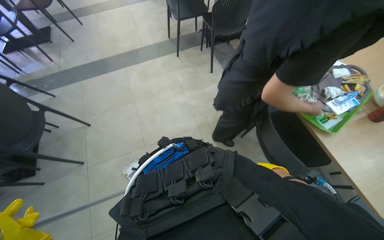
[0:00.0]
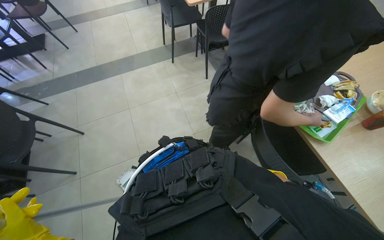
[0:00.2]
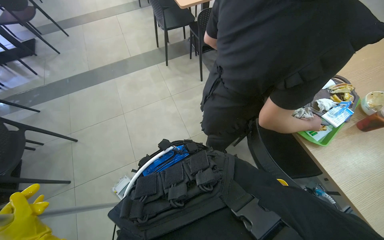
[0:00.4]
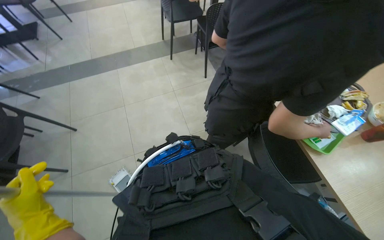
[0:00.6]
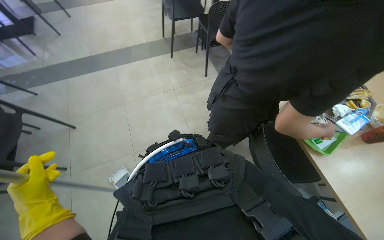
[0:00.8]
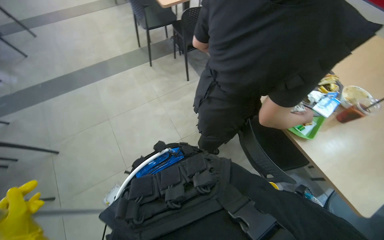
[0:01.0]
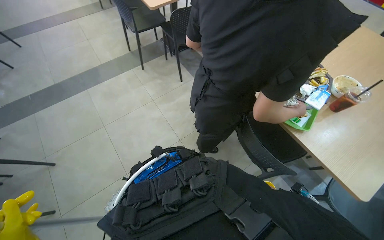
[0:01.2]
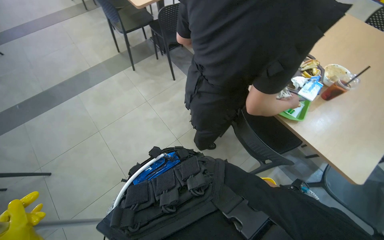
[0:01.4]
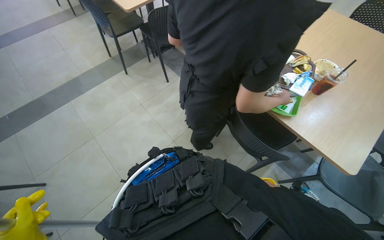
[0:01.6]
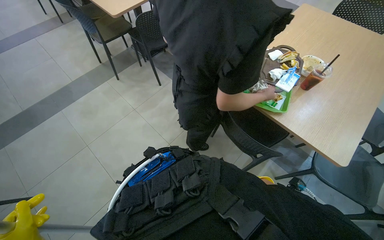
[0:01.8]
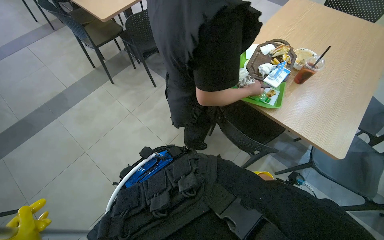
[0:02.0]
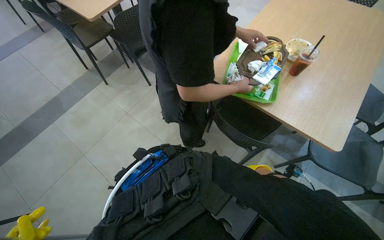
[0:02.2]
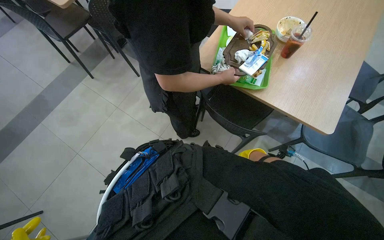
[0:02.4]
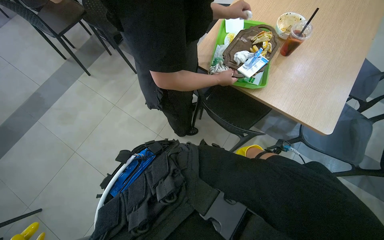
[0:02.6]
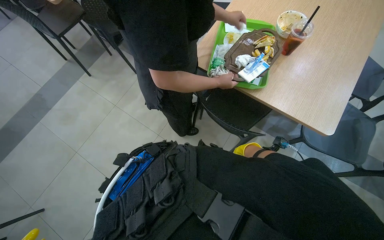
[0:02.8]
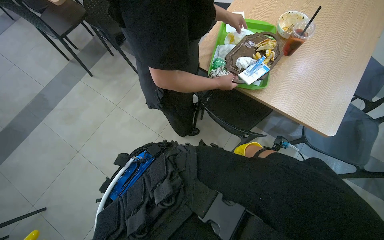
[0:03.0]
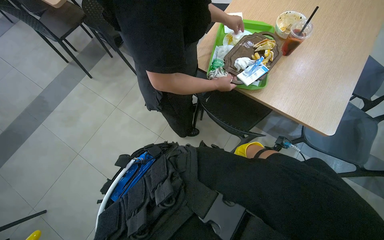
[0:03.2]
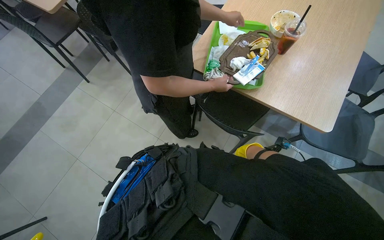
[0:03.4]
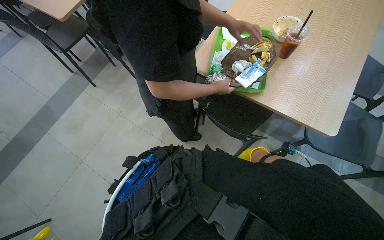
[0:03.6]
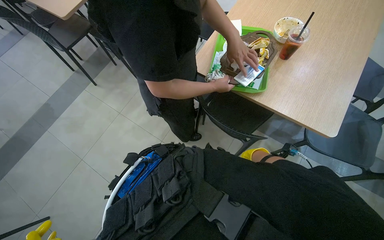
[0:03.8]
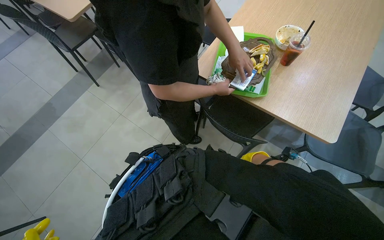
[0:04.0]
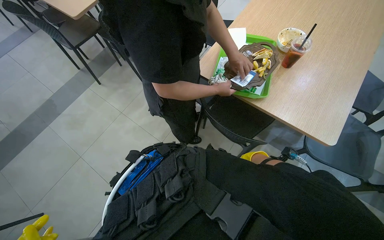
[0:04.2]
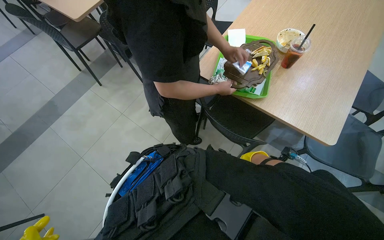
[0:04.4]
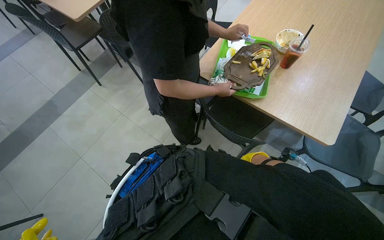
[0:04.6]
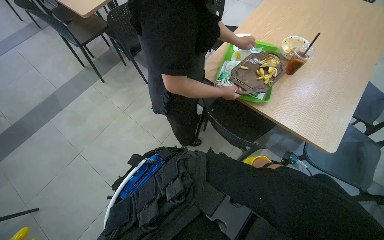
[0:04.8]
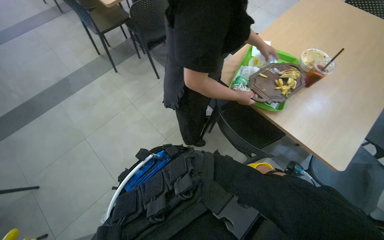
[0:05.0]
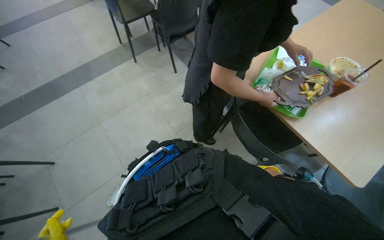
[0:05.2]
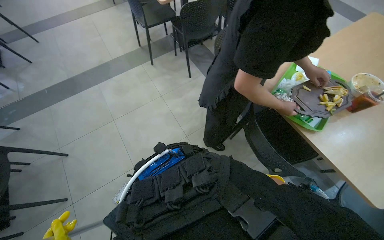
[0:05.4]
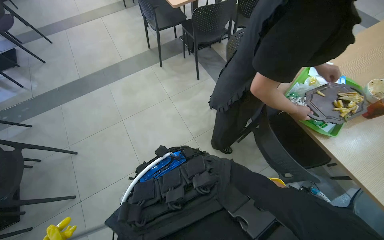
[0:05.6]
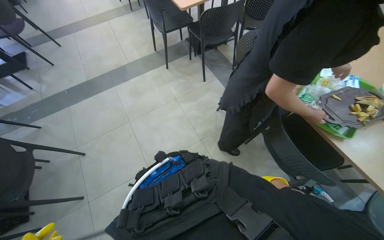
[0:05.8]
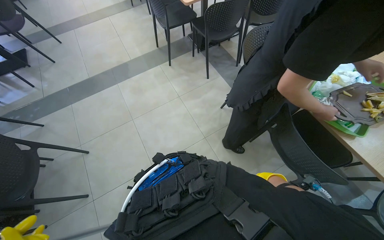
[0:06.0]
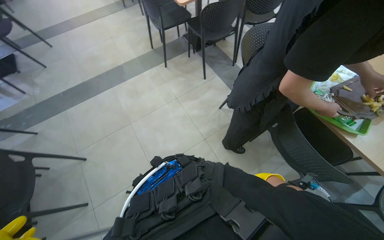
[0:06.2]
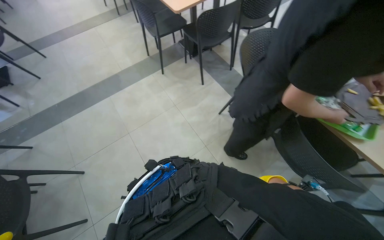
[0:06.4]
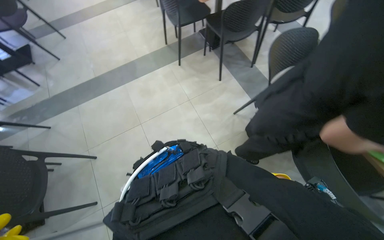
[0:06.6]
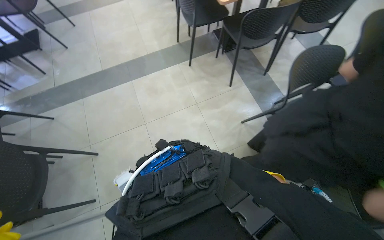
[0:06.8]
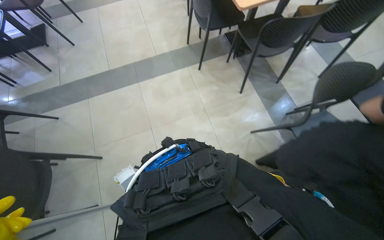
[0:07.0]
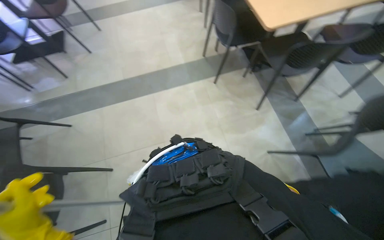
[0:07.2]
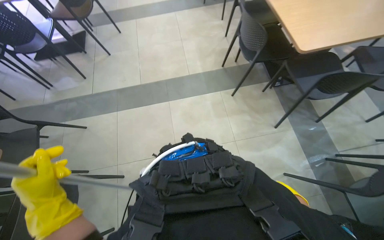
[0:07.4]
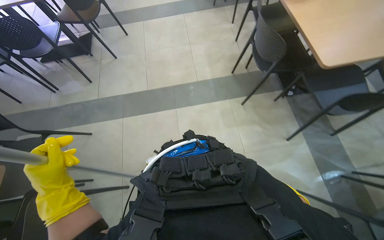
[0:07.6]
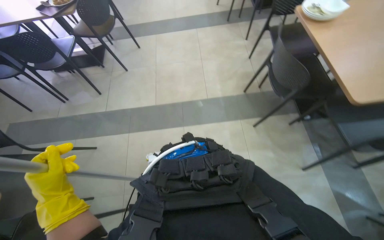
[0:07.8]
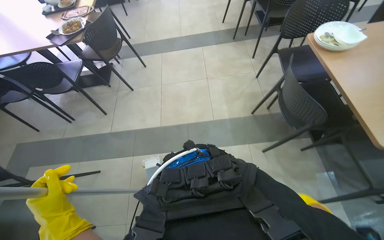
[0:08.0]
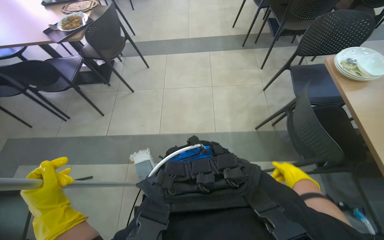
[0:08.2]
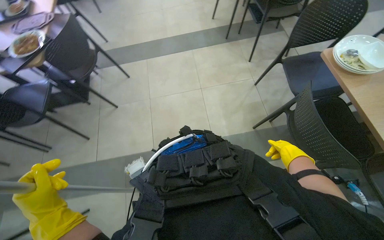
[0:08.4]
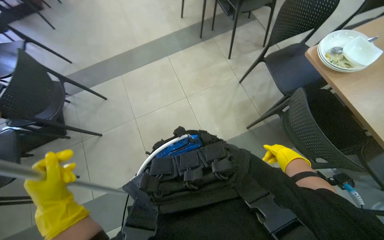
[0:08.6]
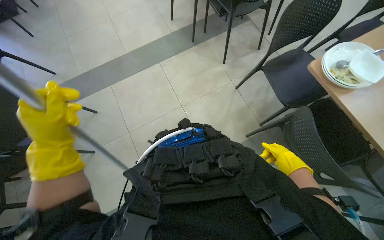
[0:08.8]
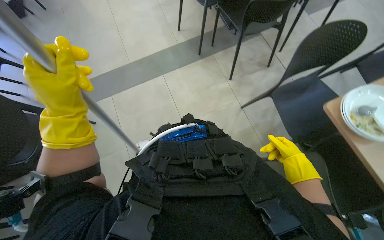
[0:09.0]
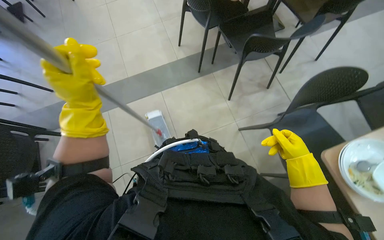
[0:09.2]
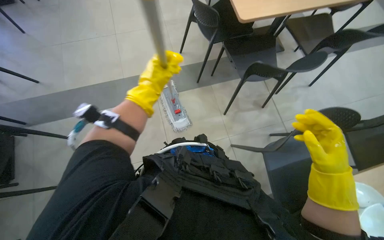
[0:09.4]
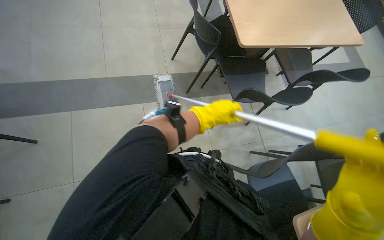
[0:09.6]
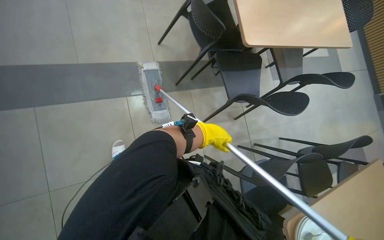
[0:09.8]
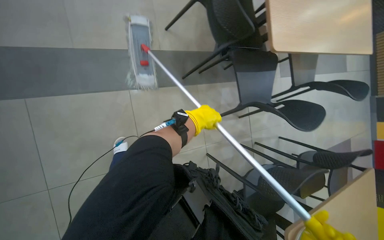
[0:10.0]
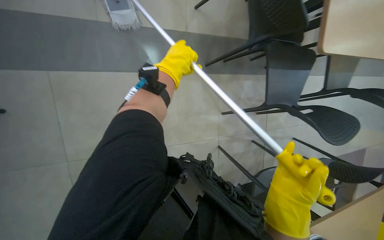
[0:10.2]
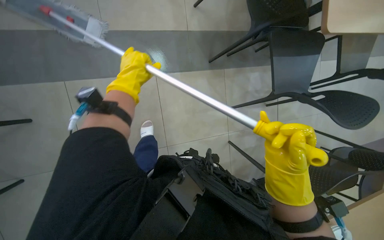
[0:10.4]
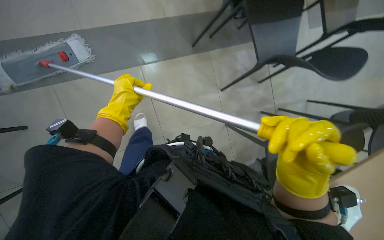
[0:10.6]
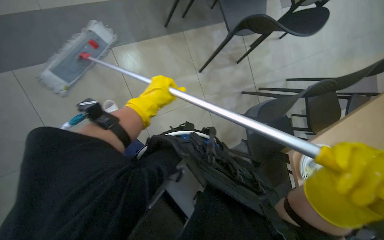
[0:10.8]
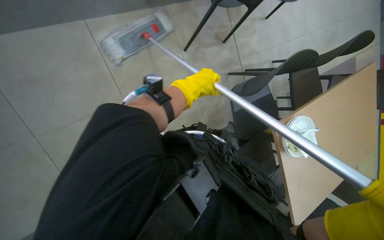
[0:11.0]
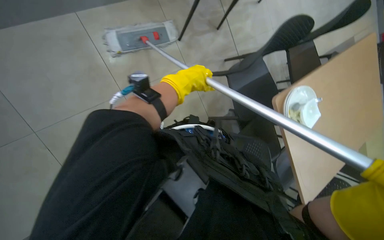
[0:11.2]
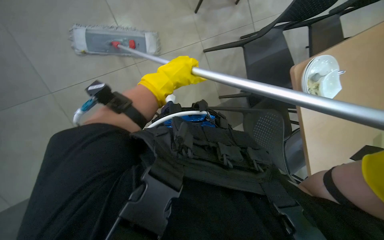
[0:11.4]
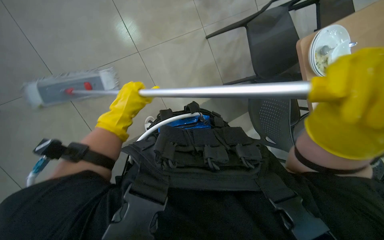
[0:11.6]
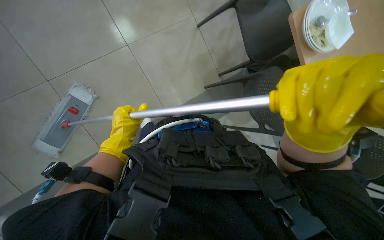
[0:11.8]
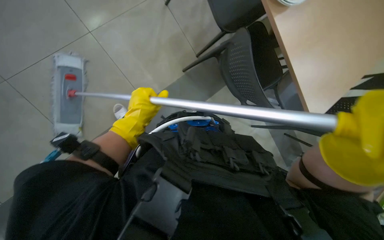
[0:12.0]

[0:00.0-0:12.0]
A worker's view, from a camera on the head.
Job: mopping floor.
The whole recording: Mopping the floor. The worker mops the floor with a flat mop, pausing to rinse and wring the mop head.
0:00.0 to 0:01.6: The wearer's head swings approximately 20 degrees to the right.
0:04.4 to 0:06.0: The wearer looks some 25 degrees further to the left.
0:06.0 to 0:07.6: The head travels roughly 90 cm.
0:07.6 to 0:09.0: The head travels roughly 1.5 m.
0:09.0 to 0:10.4: The left hand moves farther from the camera and up the picture, roughly 40 cm, and reaches roughly 25 cm to the right, then returns.
0:10.4 to 0:12.0: The left hand swings left and right, approximately 20 cm each way, with 2 reversals.

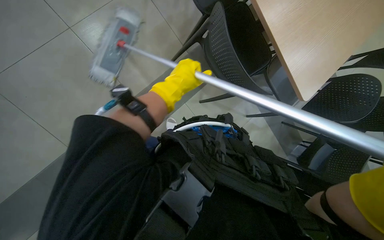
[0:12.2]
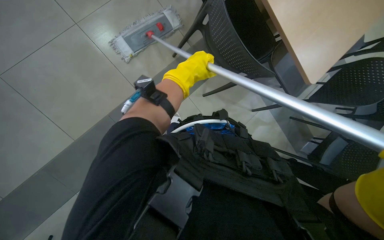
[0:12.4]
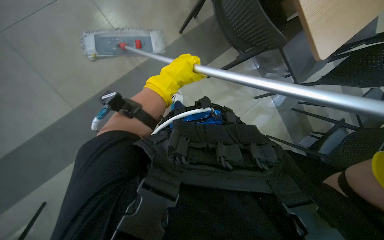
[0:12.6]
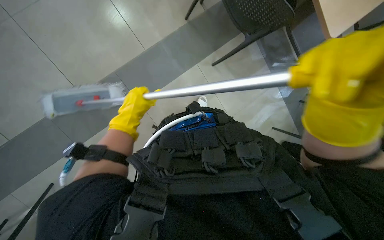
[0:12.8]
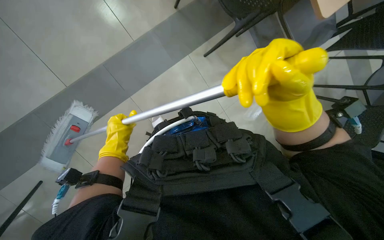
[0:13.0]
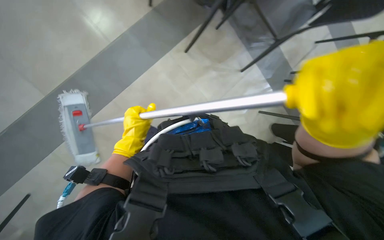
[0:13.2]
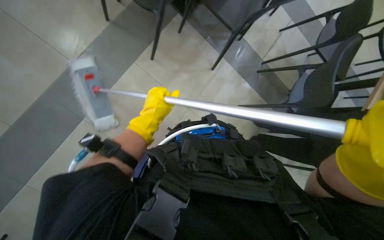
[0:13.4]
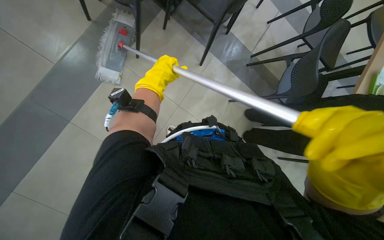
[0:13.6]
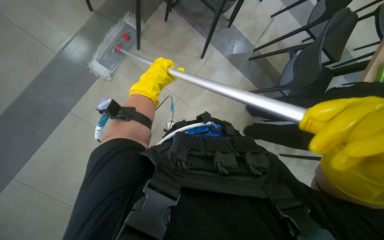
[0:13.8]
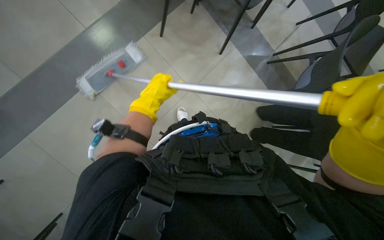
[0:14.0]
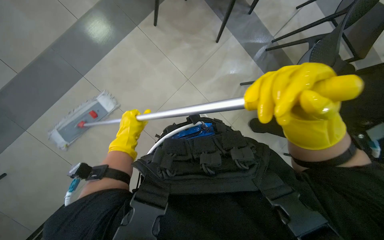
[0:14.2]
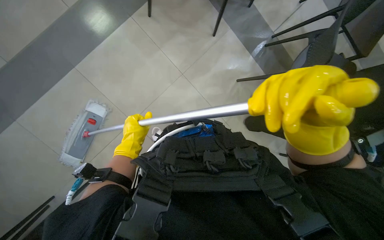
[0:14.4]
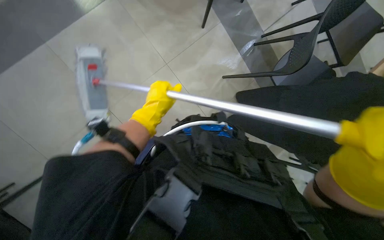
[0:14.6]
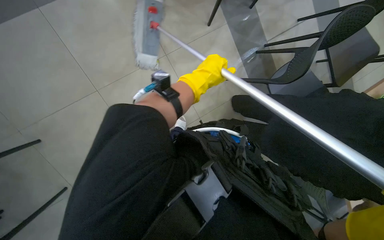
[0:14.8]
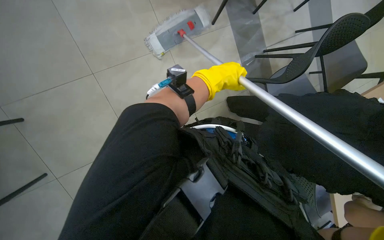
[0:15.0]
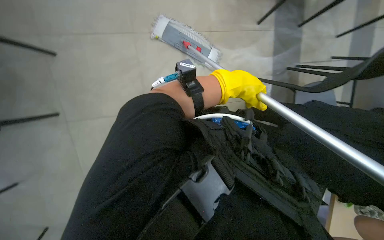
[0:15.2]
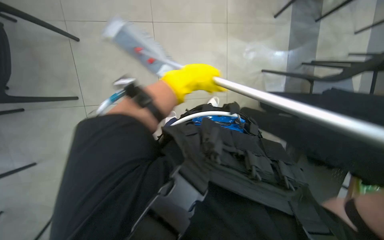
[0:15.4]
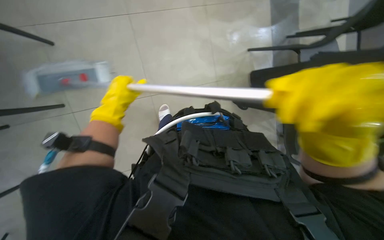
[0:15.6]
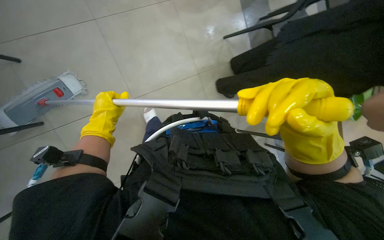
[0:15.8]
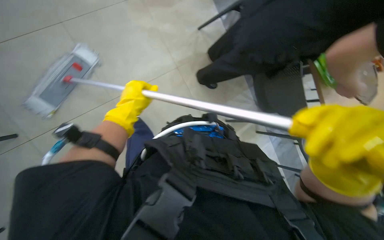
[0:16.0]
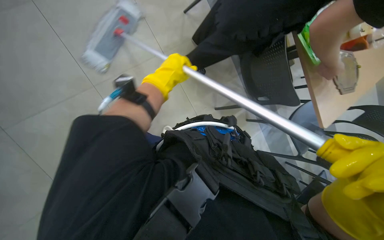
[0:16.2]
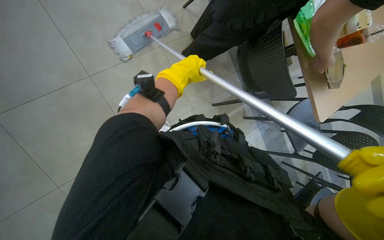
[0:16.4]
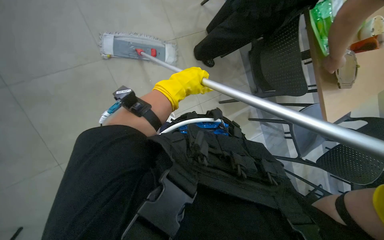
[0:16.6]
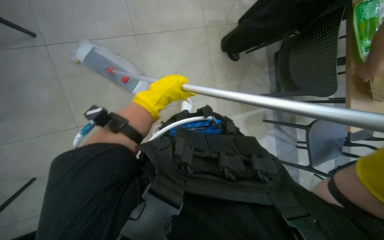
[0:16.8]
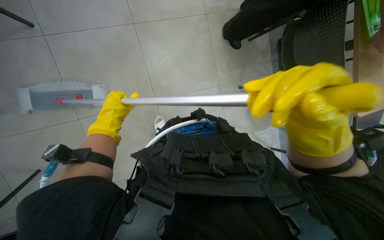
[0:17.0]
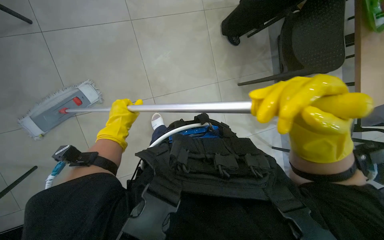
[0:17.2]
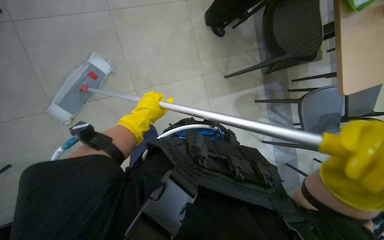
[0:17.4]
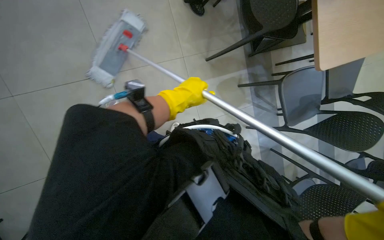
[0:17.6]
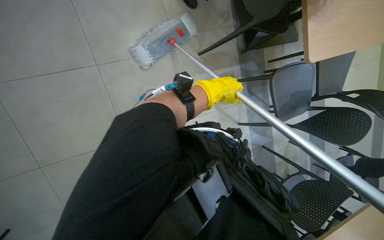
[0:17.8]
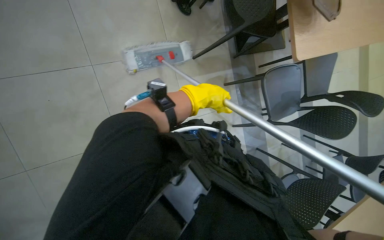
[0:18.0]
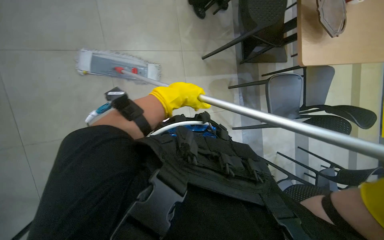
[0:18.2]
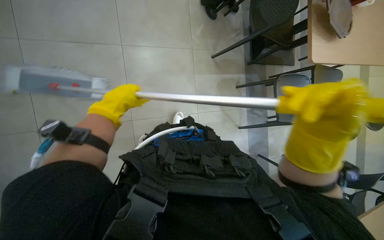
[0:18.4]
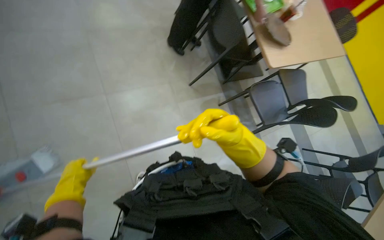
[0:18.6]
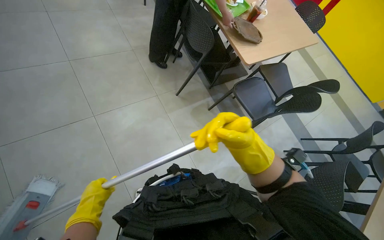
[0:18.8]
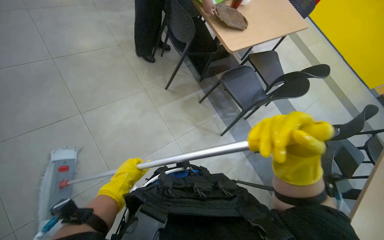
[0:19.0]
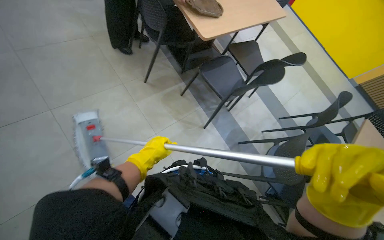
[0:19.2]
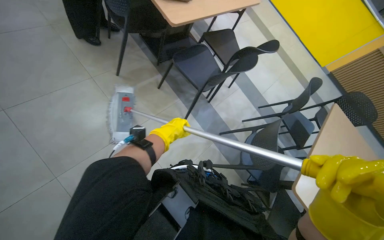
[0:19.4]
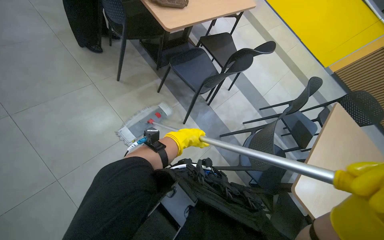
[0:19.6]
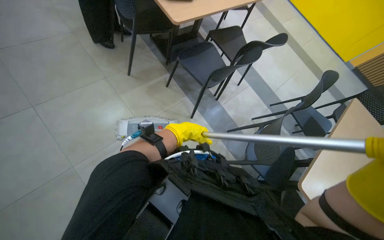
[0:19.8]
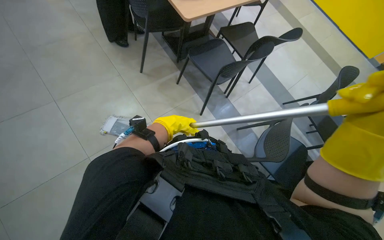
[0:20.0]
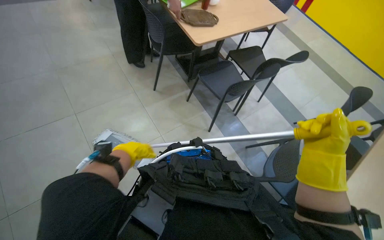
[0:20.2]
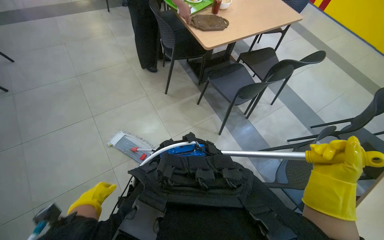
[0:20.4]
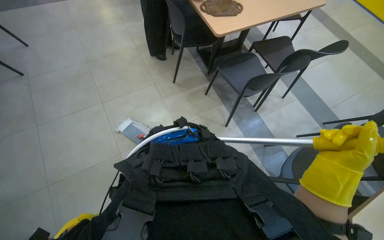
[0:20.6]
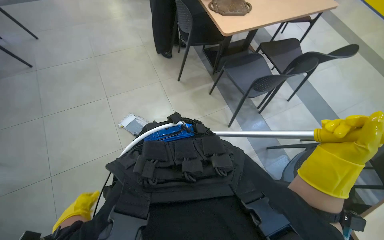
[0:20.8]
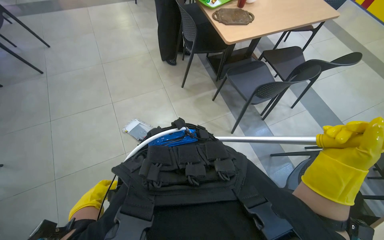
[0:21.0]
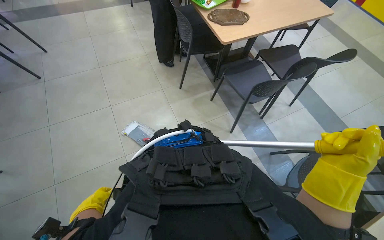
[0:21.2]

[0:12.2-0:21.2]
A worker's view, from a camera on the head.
Job: mopping floor.
The whole recording: Mopping the floor. The worker mops the floor with a flat mop, pausing to rinse and wring the mop head.
0:12.2 to 0:13.8: The left hand reaches approximately 15 cm to the left, then returns.
0:13.8 to 0:15.2: The left hand goes some 35 cm to the right.
0:15.2 to 0:16.6: The wearer looks some 20 degrees further downward.
0:16.6 to 0:18.2: The left hand goes left and right, approximately 30 cm each way, reversing 2 times.
0:18.2 to 0:19.8: The camera is carried about 50 cm. The scene rotates counterclockwise by about 30 degrees.
0:19.8 to 0:21.2: The camera sweeps to the left, by approximately 20 degrees. The left hand moves to the left, down the picture and nearer to the camera, approximately 50 cm.
